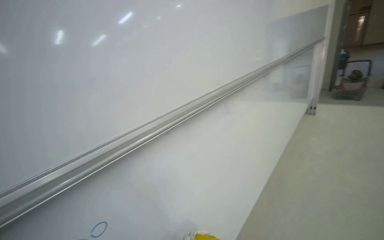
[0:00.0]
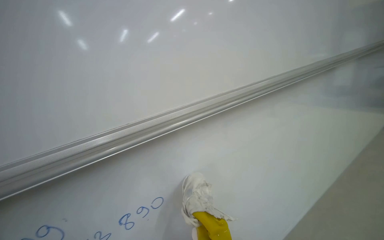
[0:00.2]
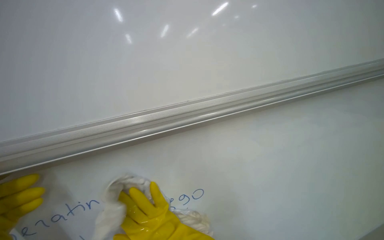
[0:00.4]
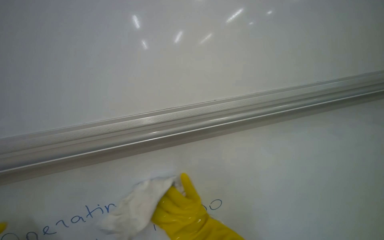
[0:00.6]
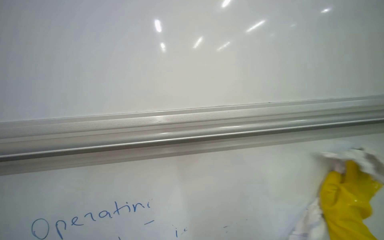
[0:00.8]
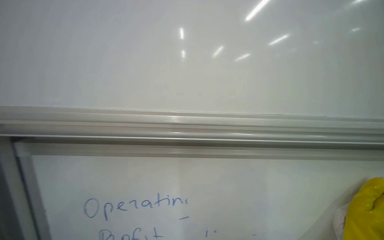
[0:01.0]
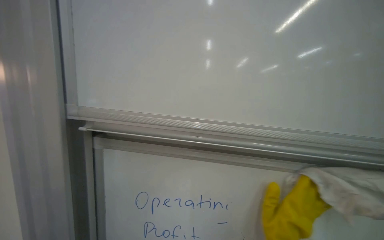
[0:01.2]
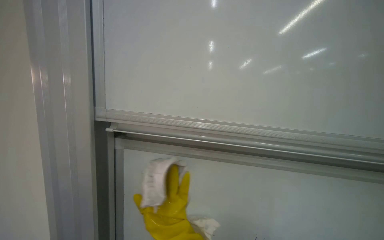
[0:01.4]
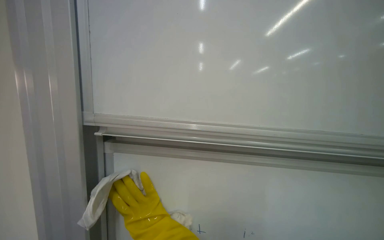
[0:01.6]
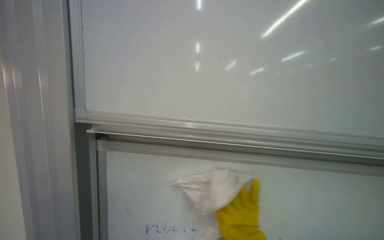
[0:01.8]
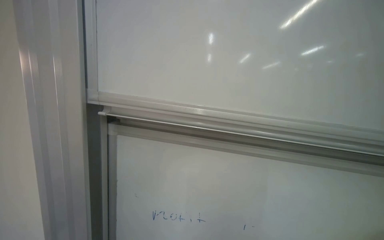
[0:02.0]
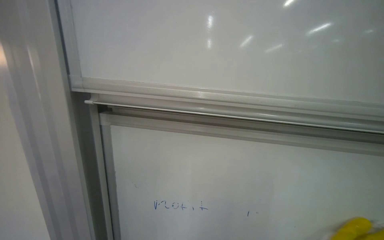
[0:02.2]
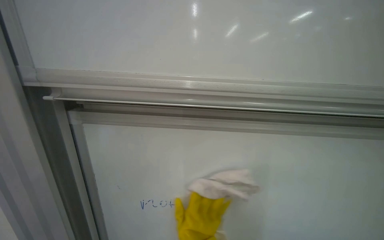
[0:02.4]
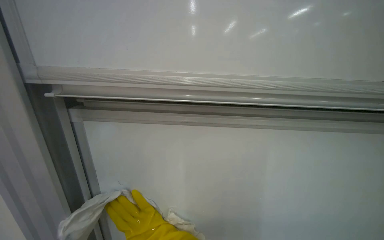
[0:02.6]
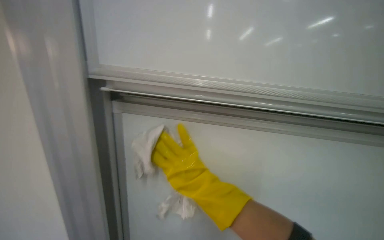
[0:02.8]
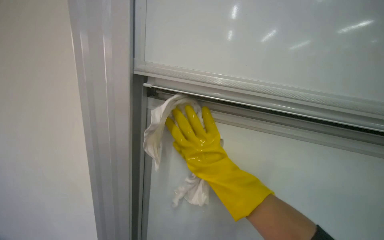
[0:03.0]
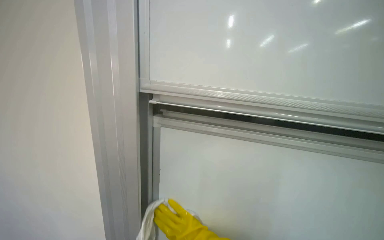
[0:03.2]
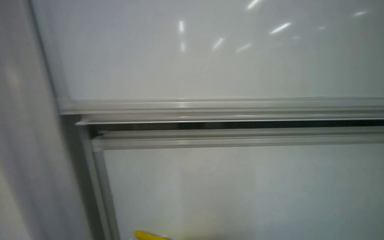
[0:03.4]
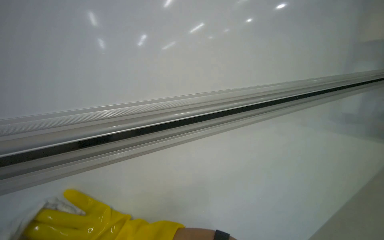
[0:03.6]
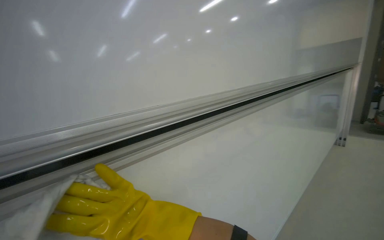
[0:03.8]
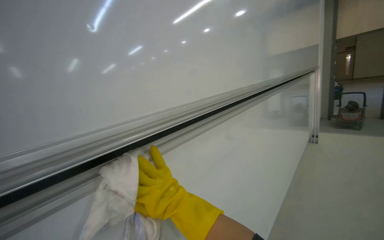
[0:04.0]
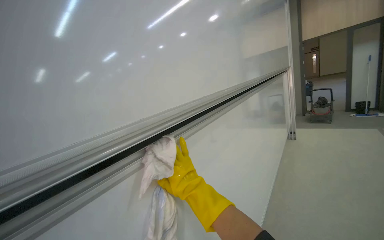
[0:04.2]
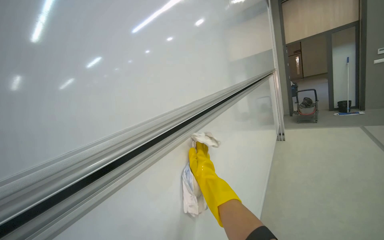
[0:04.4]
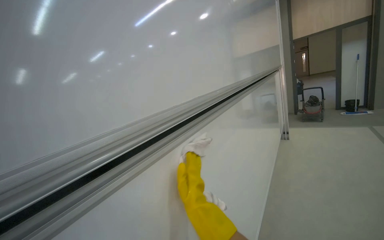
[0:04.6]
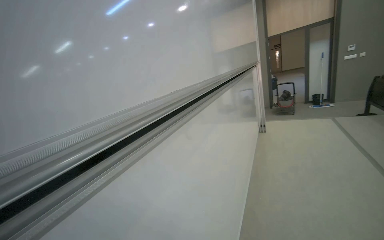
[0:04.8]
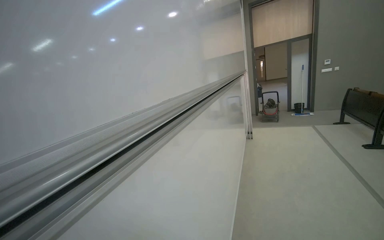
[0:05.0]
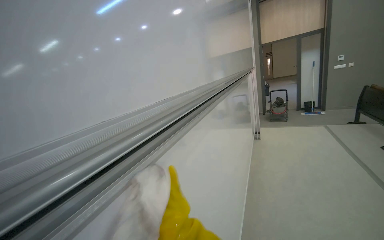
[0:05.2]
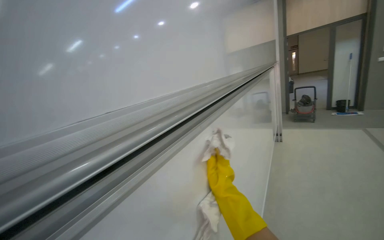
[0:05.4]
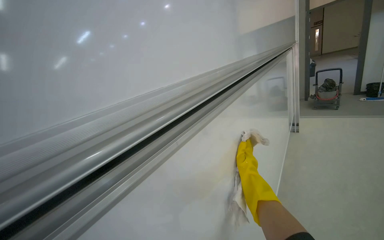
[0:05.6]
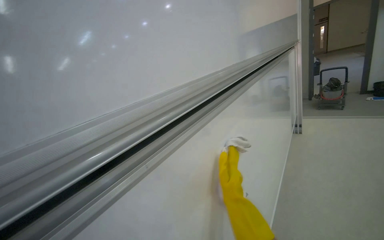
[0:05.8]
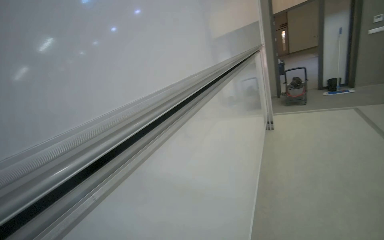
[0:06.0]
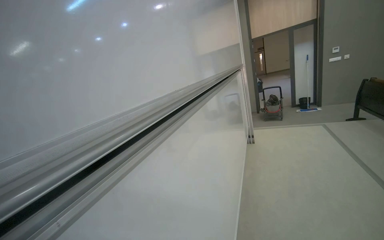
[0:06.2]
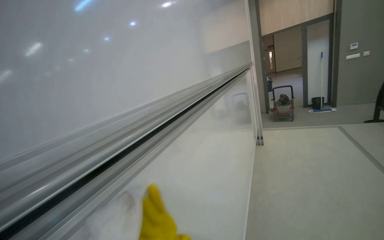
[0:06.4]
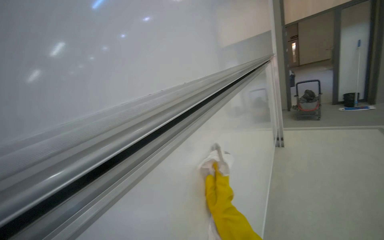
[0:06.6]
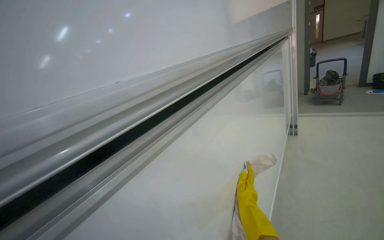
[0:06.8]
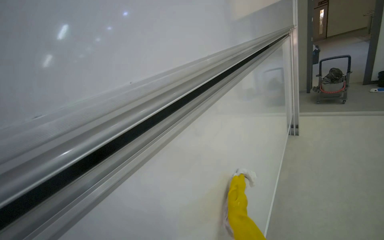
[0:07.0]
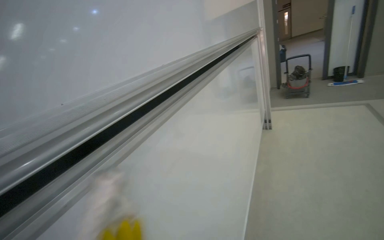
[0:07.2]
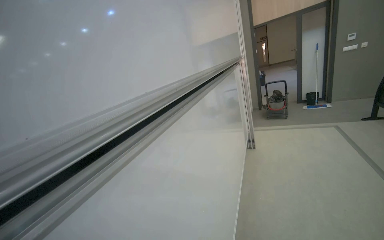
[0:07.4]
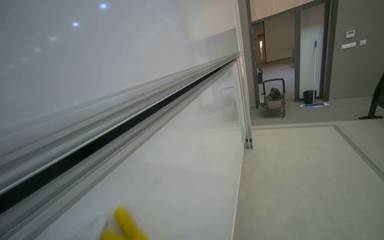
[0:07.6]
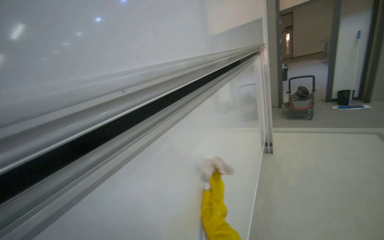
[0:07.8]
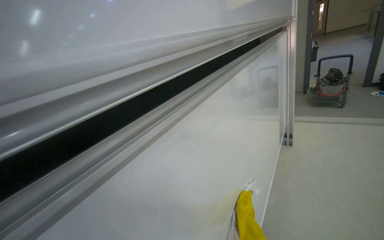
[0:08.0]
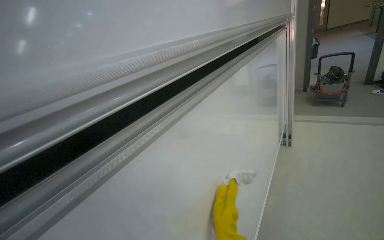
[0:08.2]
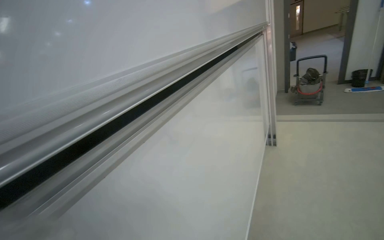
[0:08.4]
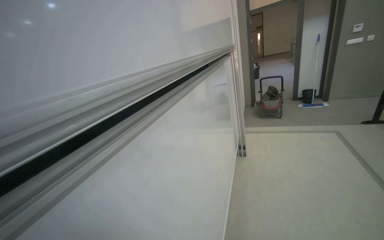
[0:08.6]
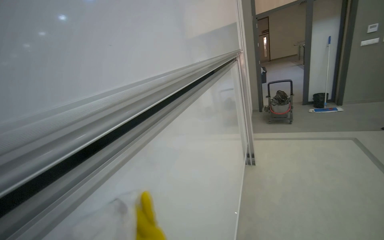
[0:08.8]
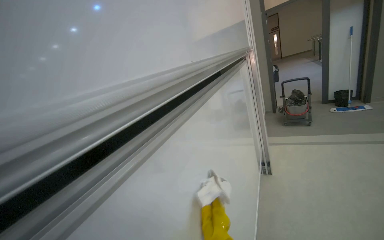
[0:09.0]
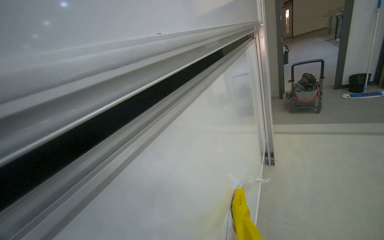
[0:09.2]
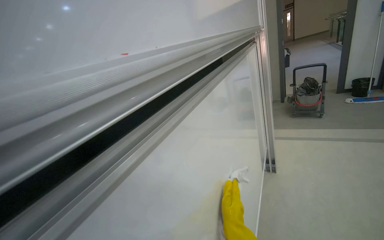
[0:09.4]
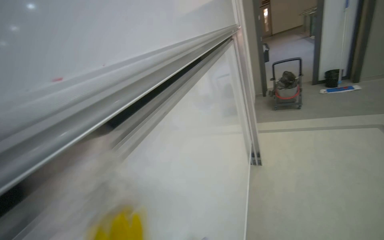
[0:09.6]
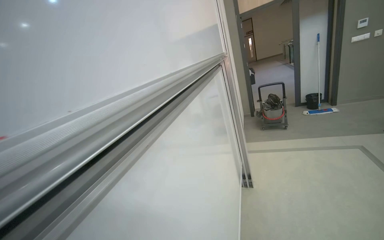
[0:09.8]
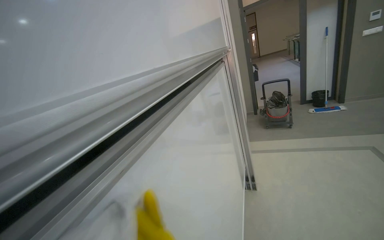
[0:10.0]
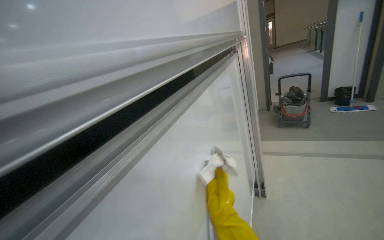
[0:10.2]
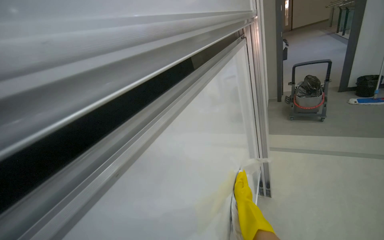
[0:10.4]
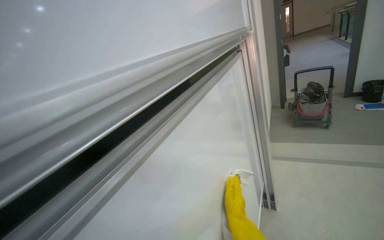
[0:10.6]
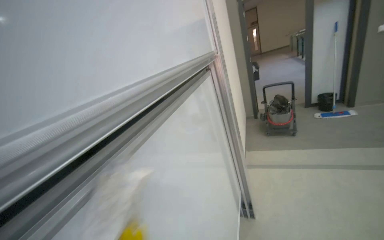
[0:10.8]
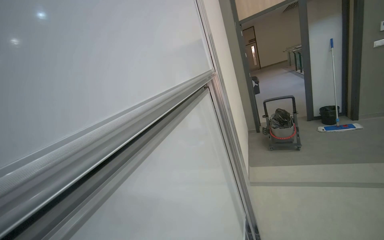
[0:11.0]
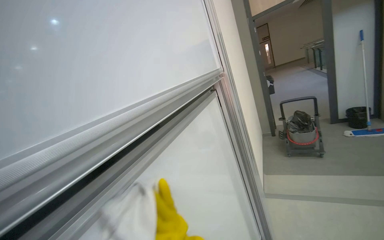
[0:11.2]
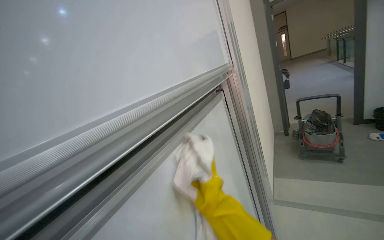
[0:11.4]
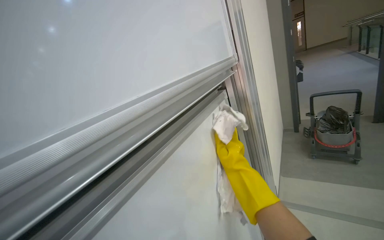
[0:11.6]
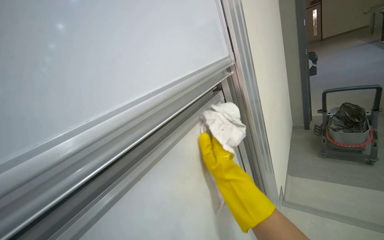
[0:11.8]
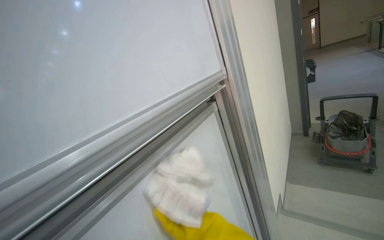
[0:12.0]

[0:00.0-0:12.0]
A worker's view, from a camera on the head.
Job: wiping surfaces.
The whole recording: Wiping whiteboard. The worker, wearing yellow gloves, wipes the whiteboard with a white cloth.
0:00.0 to 0:01.6: The camera is aimed some 20 degrees further to the left.
0:04.4 to 0:06.0: The head travels about 60 cm.
0:06.0 to 0:07.6: The wearer moves approximately 50 cm.
0:07.6 to 0:09.0: The head travels about 60 cm.
0:09.0 to 0:10.4: The camera is carried roughly 70 cm.
0:10.4 to 0:12.0: The wearer moves approximately 50 cm.

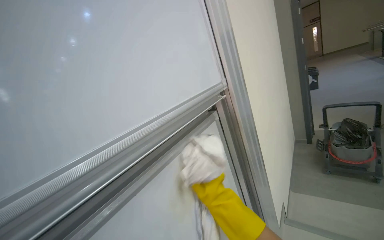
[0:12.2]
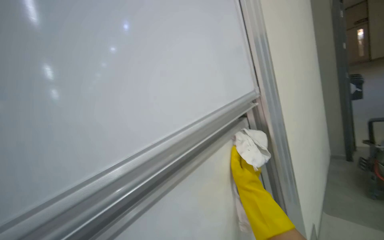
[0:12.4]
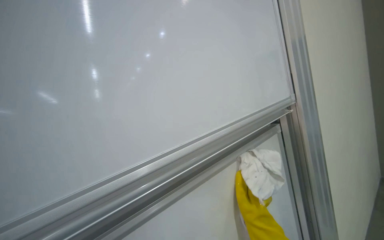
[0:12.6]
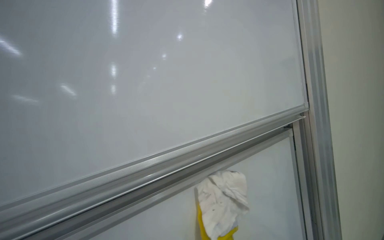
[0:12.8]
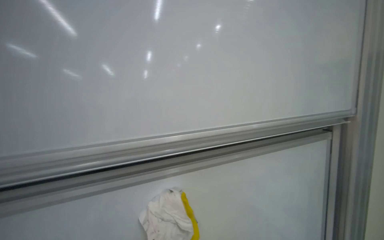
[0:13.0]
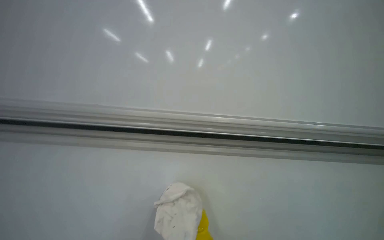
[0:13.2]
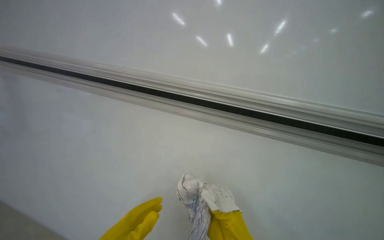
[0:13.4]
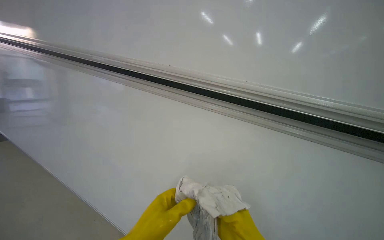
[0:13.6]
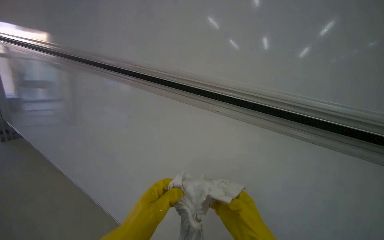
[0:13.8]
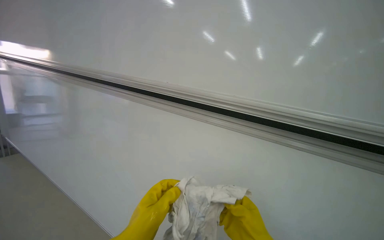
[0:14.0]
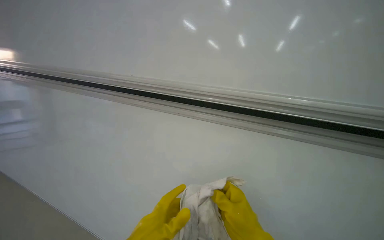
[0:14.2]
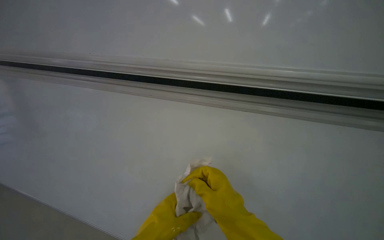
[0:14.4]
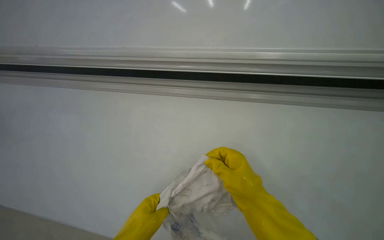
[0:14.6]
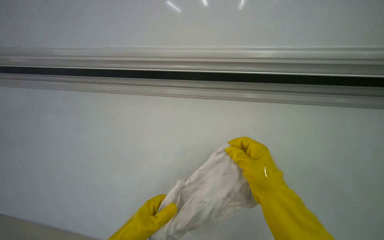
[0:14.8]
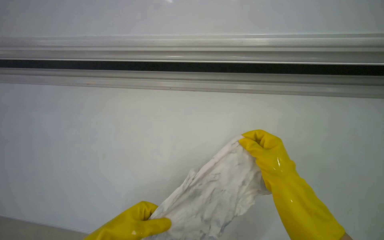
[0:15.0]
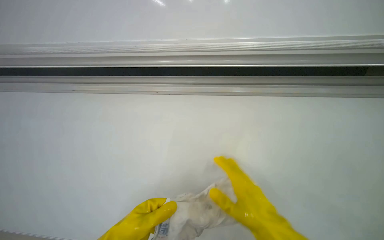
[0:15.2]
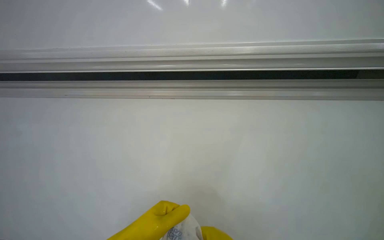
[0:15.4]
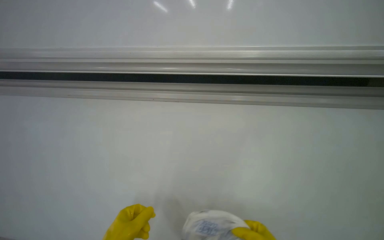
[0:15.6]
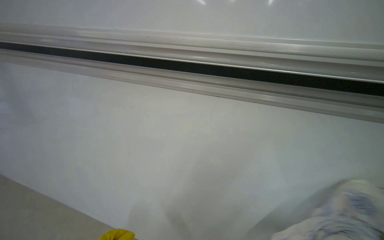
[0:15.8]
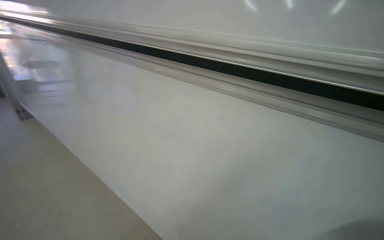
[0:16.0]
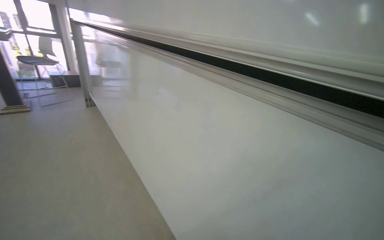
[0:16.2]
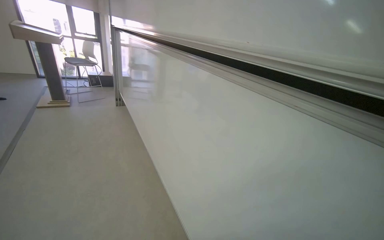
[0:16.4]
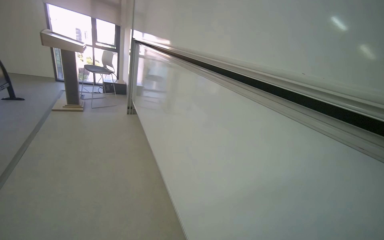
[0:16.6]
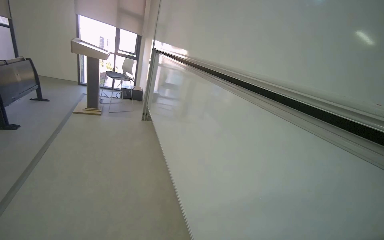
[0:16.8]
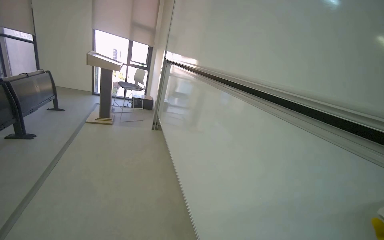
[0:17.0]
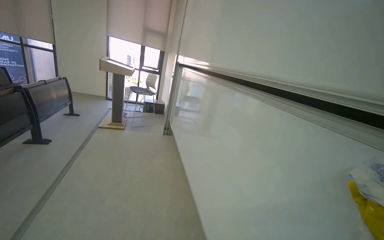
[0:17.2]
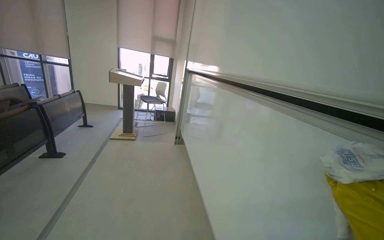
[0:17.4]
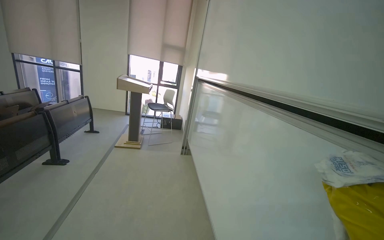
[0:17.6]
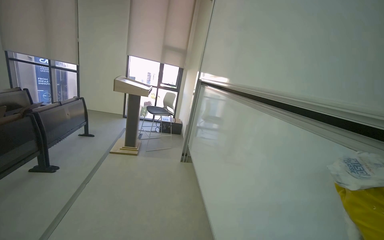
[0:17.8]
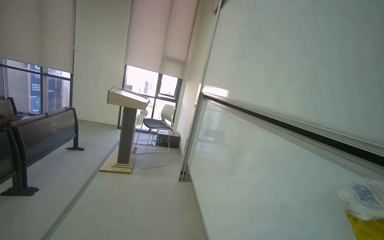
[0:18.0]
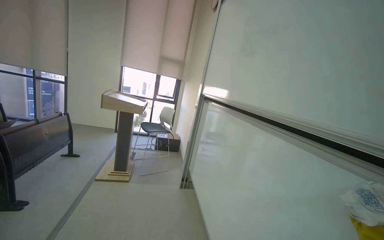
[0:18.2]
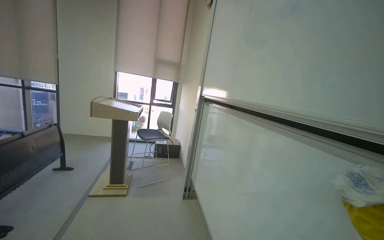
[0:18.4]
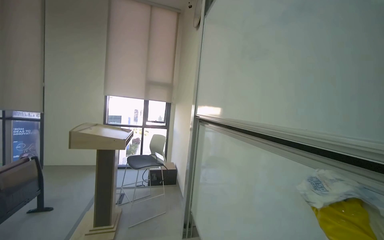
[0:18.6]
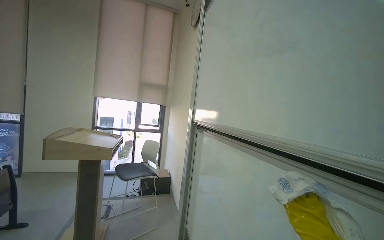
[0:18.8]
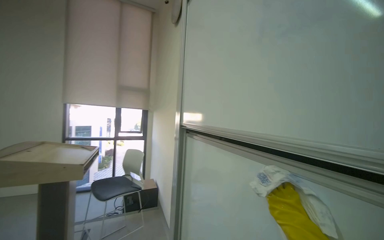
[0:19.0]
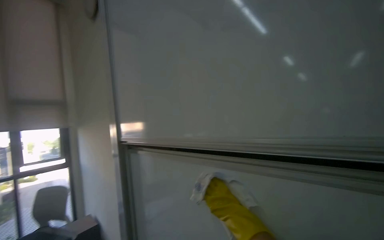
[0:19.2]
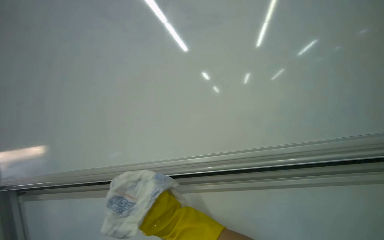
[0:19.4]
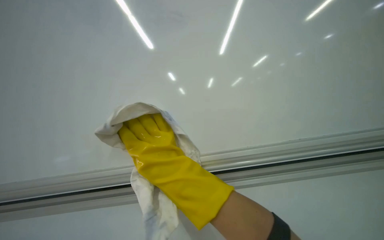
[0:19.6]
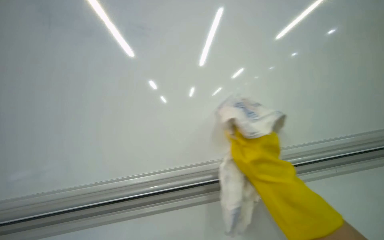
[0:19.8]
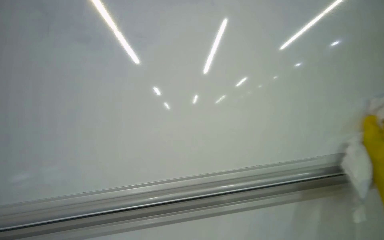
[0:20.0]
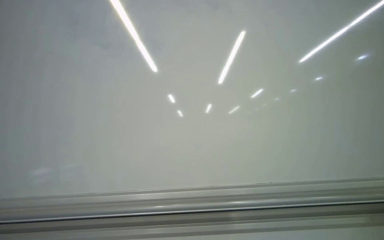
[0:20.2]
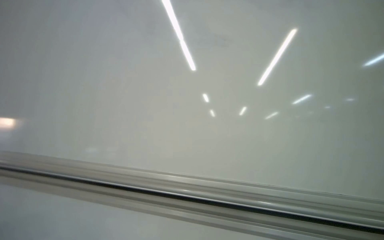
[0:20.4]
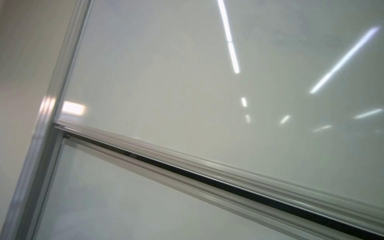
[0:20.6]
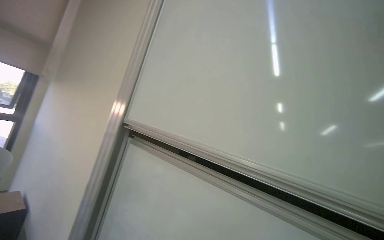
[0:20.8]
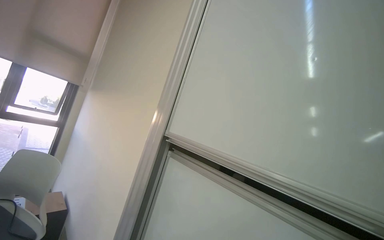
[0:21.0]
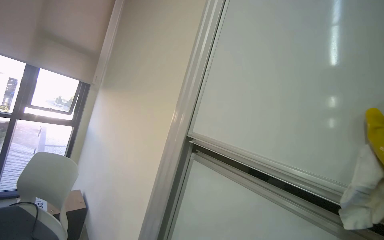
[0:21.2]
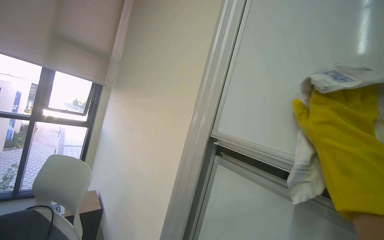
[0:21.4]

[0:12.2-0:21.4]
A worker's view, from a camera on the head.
Job: wiping surfaces.
The whole recording: Wiping whiteboard. The worker, wearing yellow gloves, wipes the whiteboard with a white cloth.
0:12.2 to 0:13.8: The camera sweeps to the left, by about 40 degrees.
0:13.8 to 0:15.2: The view tilts some 15 degrees upward.
0:16.8 to 0:18.4: The camera travels approximately 1 m. The view tilts about 15 degrees upward.
0:18.4 to 0:19.8: The wearer moves approximately 60 cm. The wearer looks roughly 45 degrees further to the right. The wearer looks approximately 10 degrees further upward.
